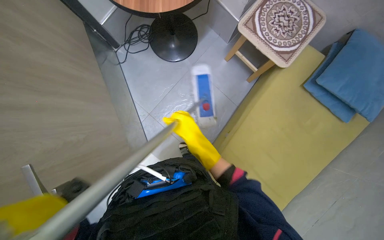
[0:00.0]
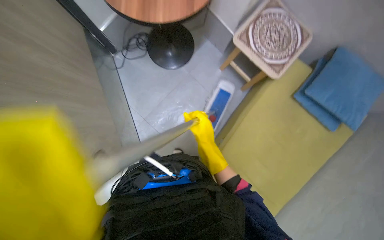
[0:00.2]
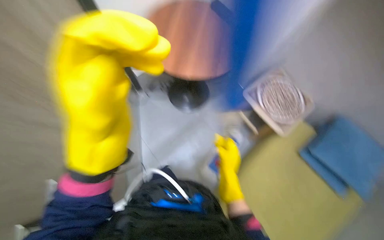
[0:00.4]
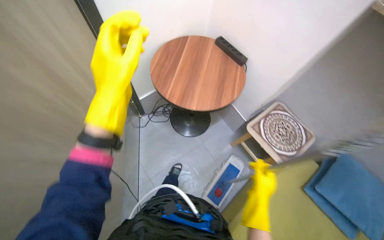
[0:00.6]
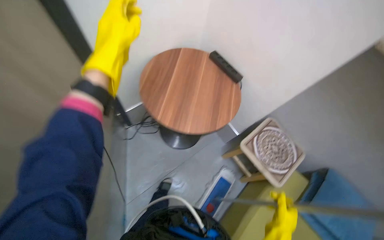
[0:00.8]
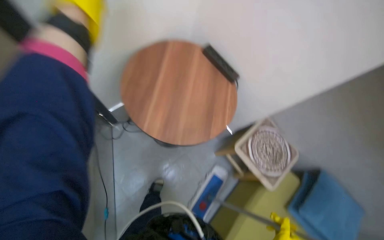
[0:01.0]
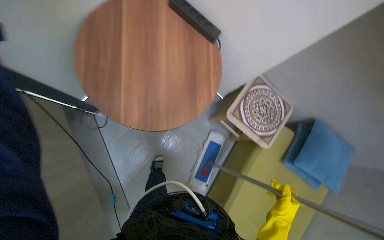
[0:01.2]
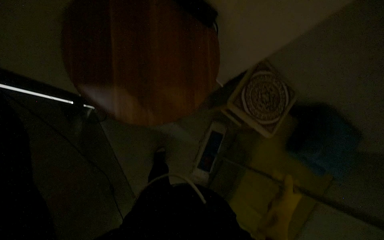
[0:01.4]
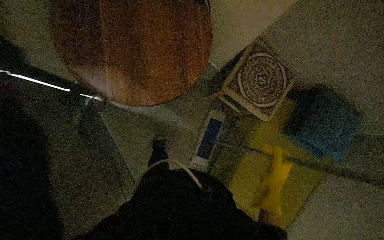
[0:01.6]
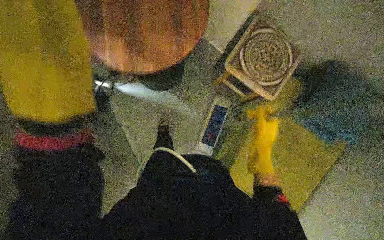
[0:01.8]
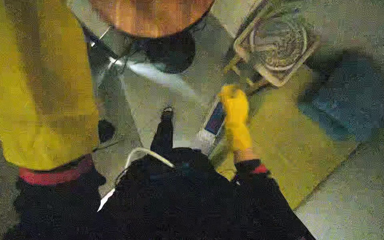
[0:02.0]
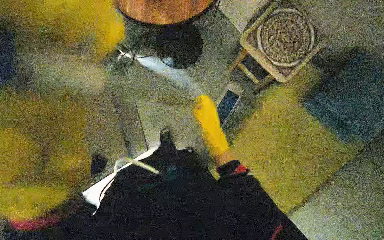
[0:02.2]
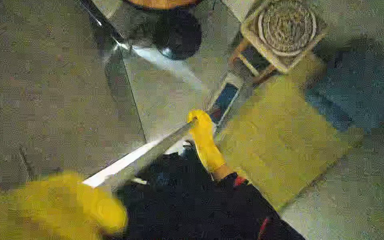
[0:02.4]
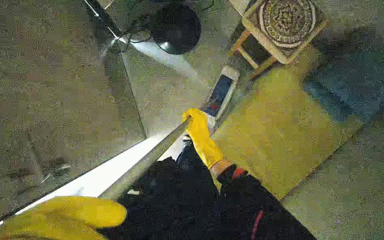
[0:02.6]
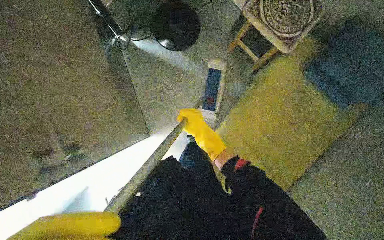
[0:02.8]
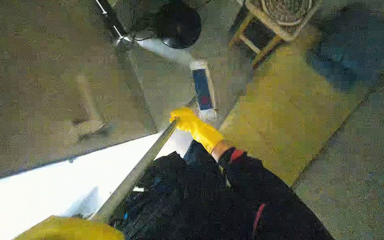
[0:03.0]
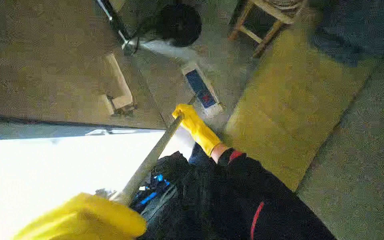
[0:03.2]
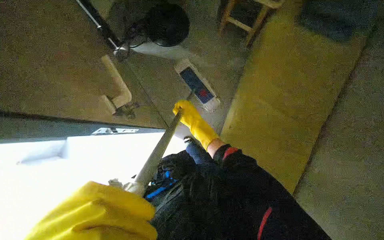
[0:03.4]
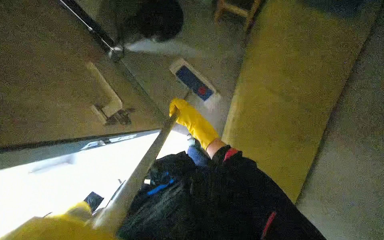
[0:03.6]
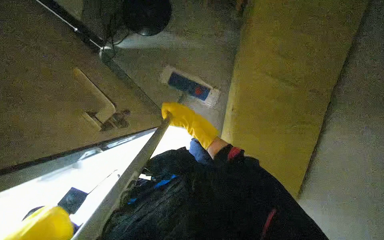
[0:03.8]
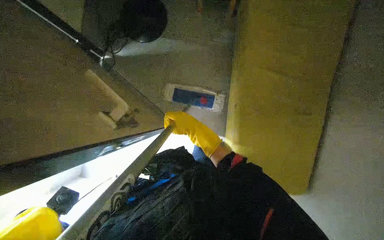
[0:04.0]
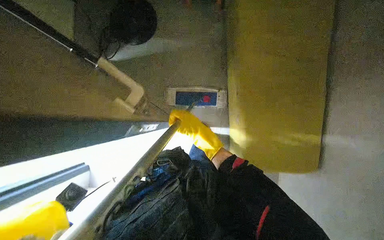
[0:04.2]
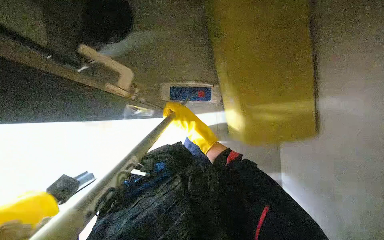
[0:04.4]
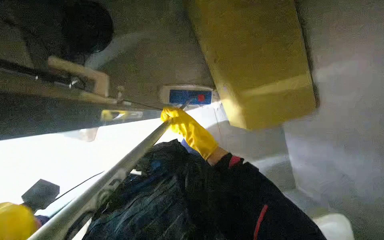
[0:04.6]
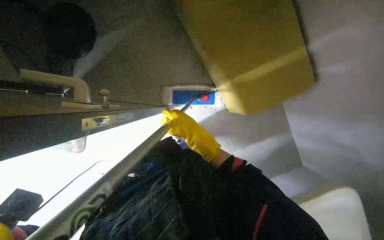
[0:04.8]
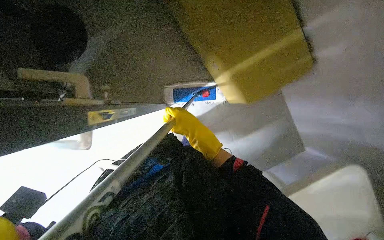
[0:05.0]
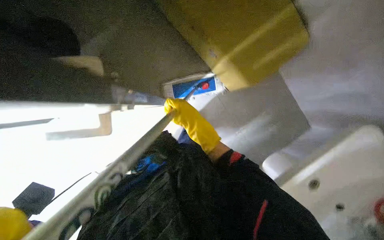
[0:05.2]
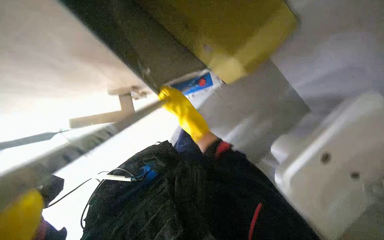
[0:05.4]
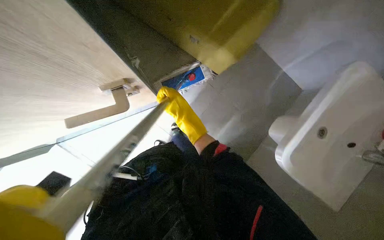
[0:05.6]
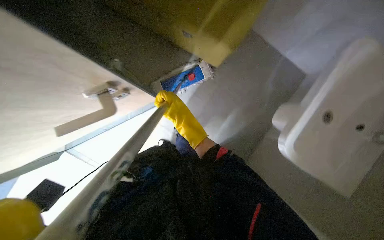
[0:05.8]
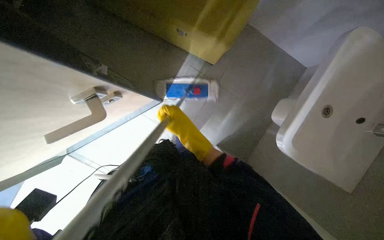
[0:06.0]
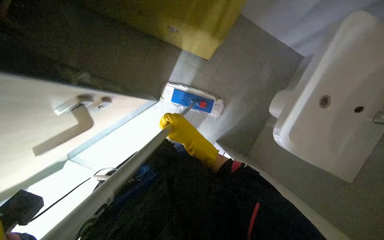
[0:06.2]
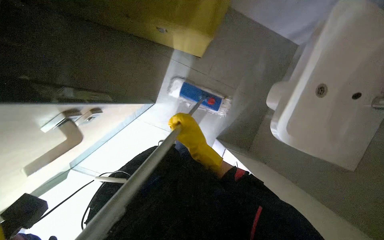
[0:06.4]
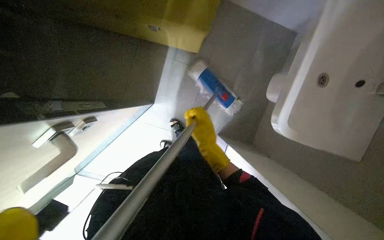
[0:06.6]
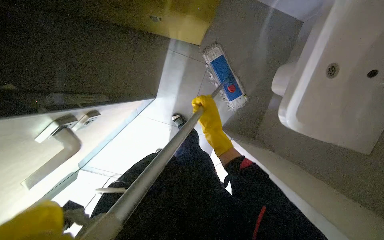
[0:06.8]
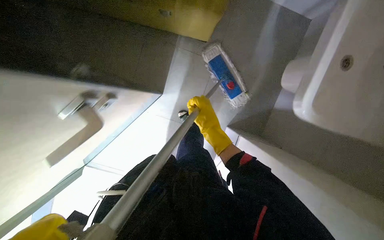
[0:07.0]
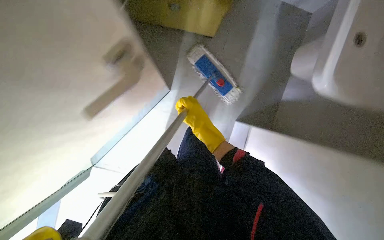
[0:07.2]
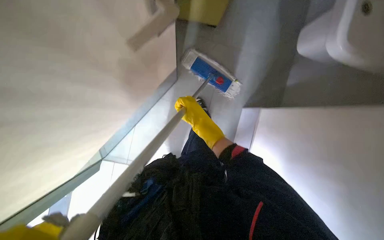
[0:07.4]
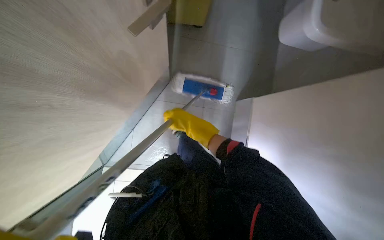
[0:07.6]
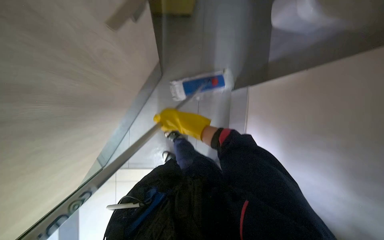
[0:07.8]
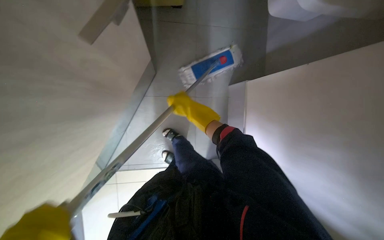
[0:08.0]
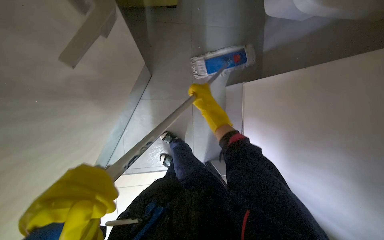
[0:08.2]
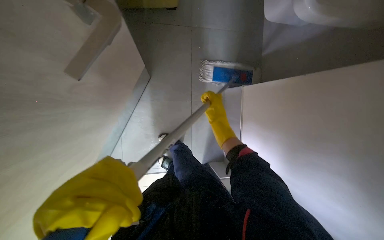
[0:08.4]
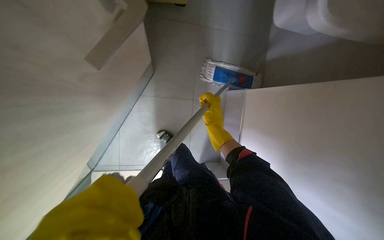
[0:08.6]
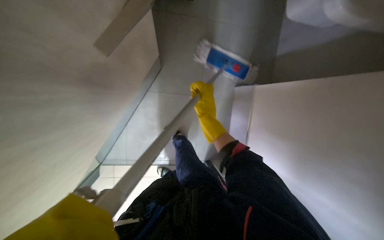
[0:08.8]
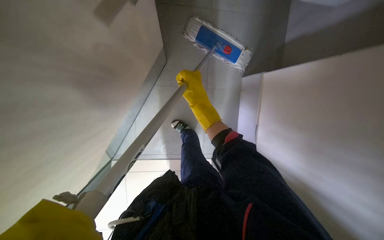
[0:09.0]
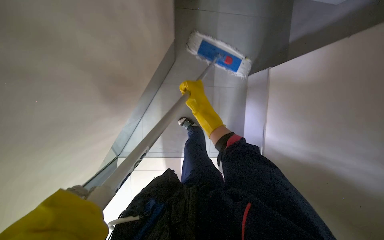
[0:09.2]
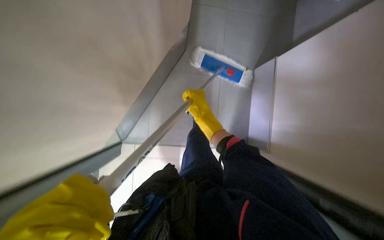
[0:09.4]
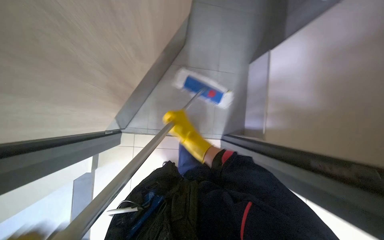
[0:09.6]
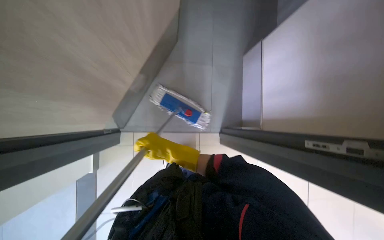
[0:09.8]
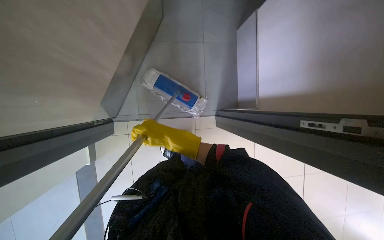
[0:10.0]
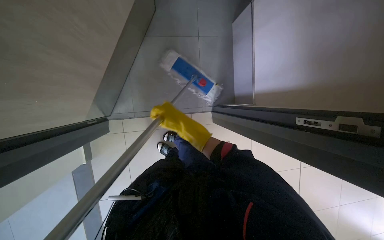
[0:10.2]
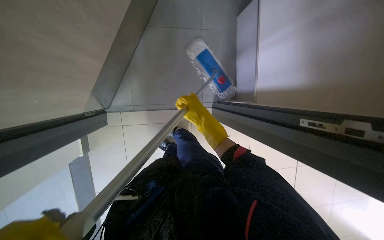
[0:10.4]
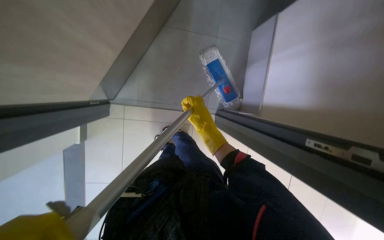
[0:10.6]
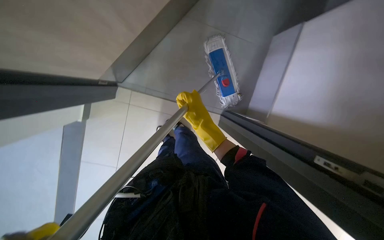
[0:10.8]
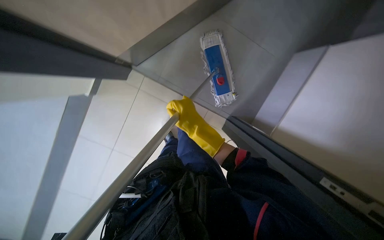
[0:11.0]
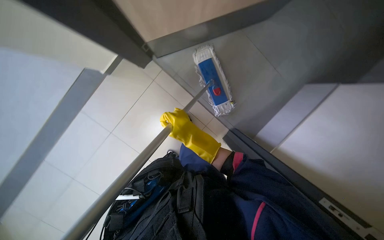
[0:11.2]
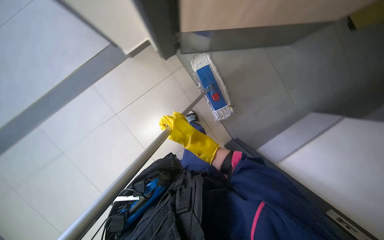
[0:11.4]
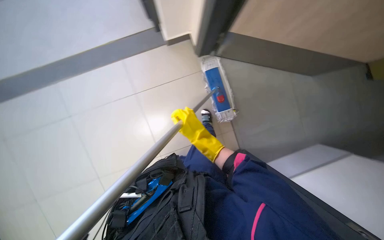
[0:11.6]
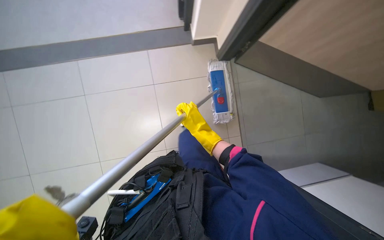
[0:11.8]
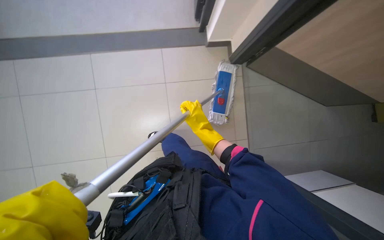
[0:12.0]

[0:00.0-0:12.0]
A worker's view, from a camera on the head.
Job: mopping floor.
The whole recording: Mopping floor. The worker mops the floor with a flat mop.
0:01.6 to 0:03.0: The camera is carried about 50 cm.
0:03.0 to 0:04.4: Everything in view rotates some 25 degrees counterclockwise.
0:04.4 to 0:06.0: The scene rotates counterclockwise by approximately 30 degrees.
0:07.6 to 0:09.0: The right hand moves up the picture, about 10 cm.
0:09.0 to 0:10.4: The right hand heads down the picture, covering about 10 cm.
0:10.4 to 0:12.0: Everything in view rotates roughly 40 degrees clockwise.

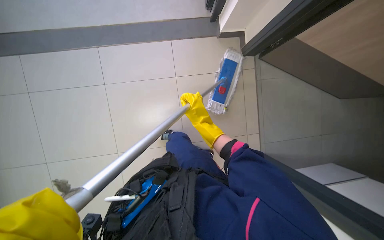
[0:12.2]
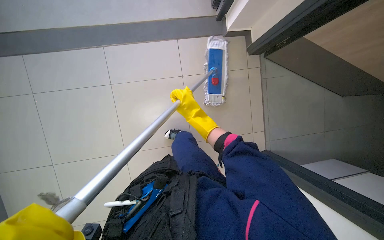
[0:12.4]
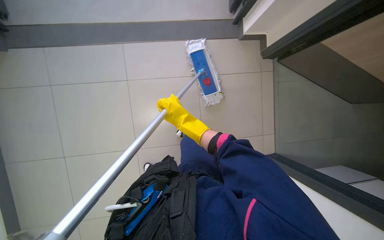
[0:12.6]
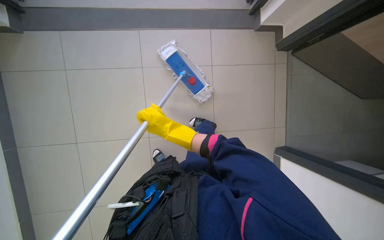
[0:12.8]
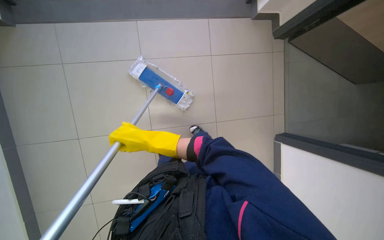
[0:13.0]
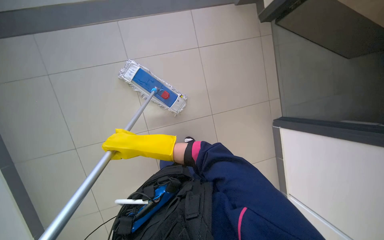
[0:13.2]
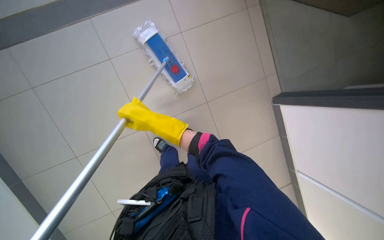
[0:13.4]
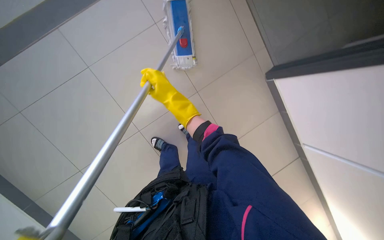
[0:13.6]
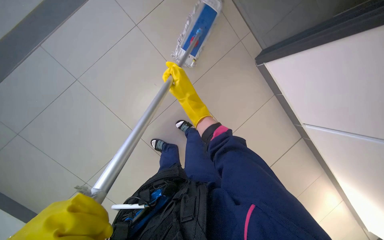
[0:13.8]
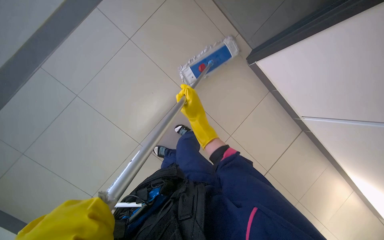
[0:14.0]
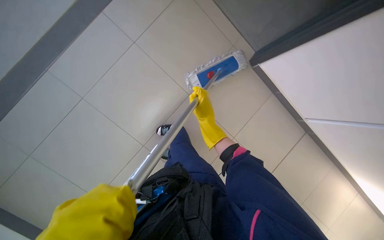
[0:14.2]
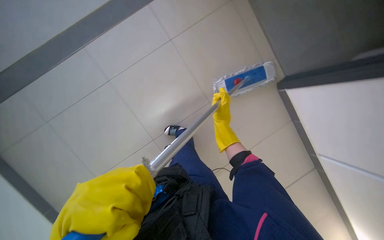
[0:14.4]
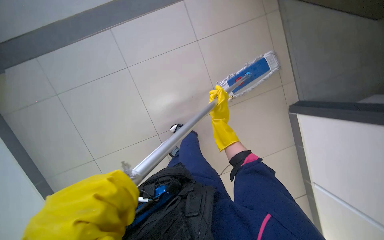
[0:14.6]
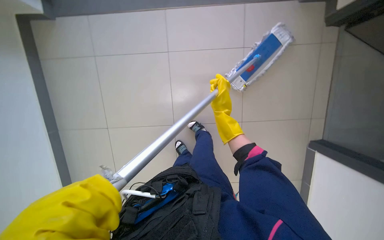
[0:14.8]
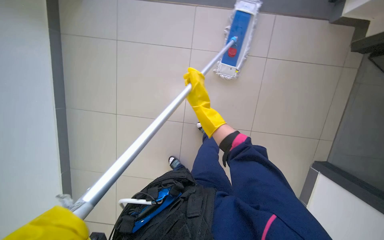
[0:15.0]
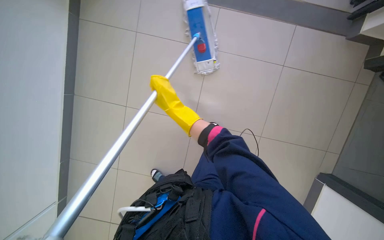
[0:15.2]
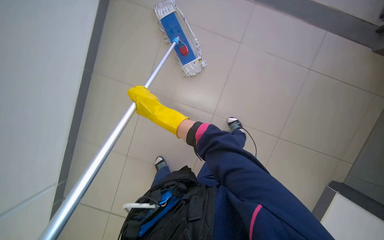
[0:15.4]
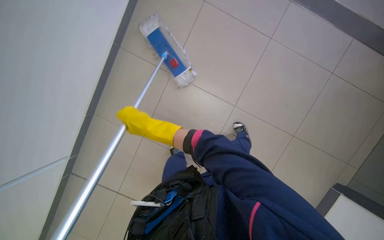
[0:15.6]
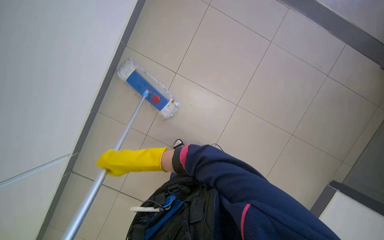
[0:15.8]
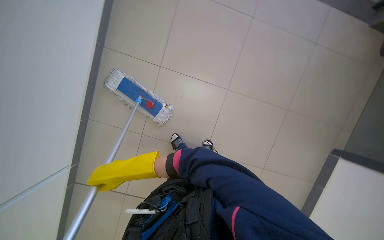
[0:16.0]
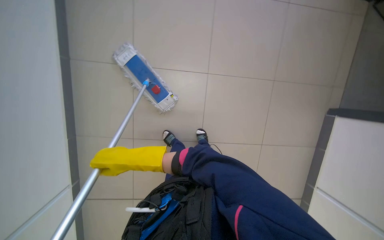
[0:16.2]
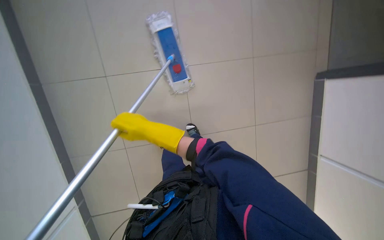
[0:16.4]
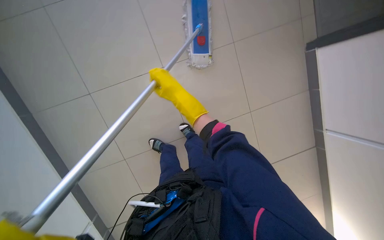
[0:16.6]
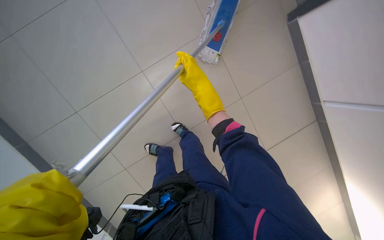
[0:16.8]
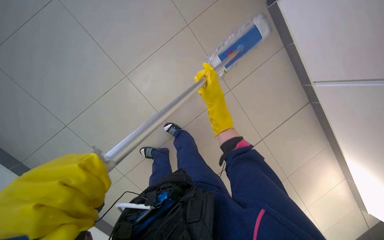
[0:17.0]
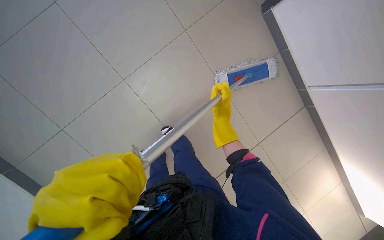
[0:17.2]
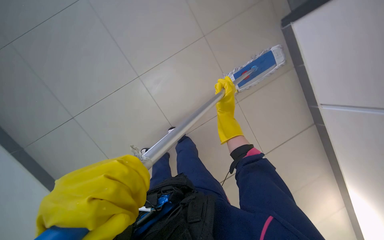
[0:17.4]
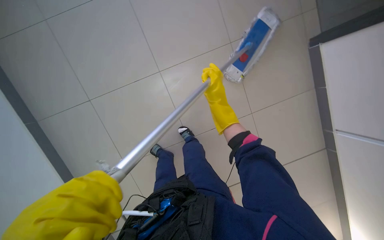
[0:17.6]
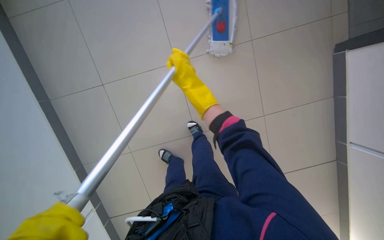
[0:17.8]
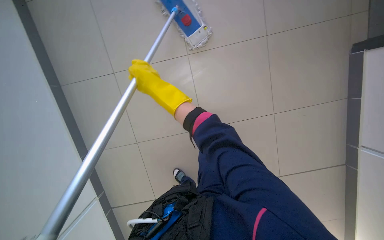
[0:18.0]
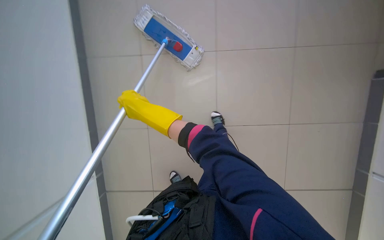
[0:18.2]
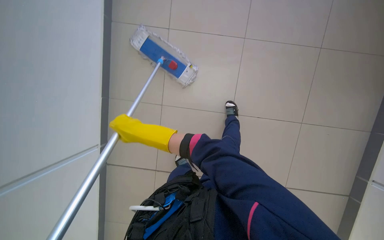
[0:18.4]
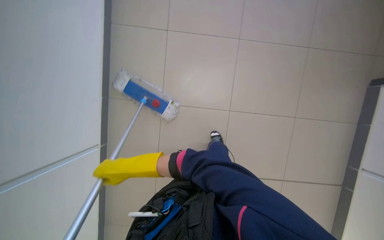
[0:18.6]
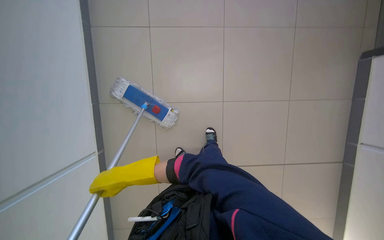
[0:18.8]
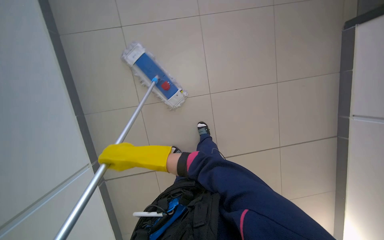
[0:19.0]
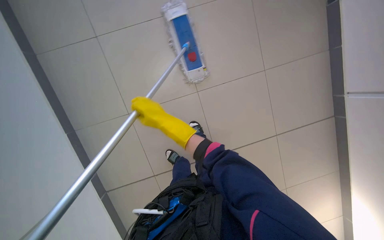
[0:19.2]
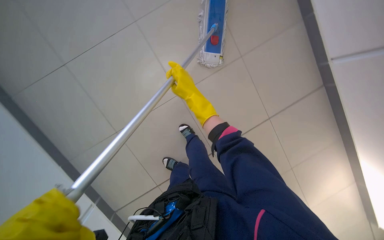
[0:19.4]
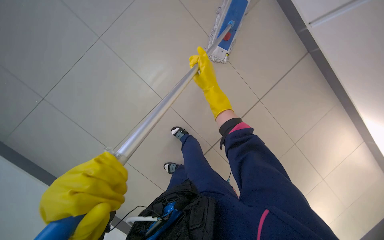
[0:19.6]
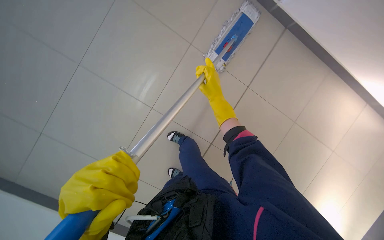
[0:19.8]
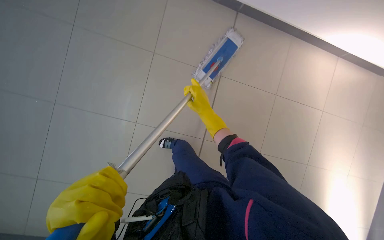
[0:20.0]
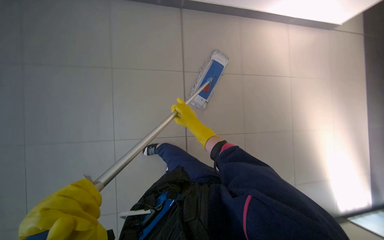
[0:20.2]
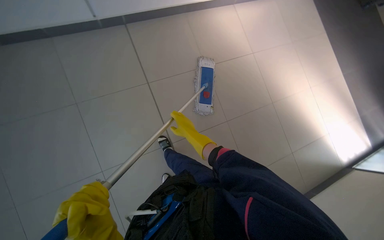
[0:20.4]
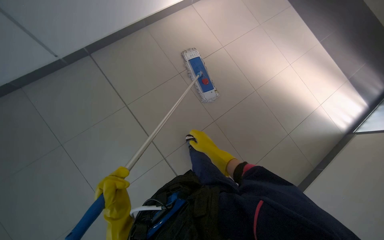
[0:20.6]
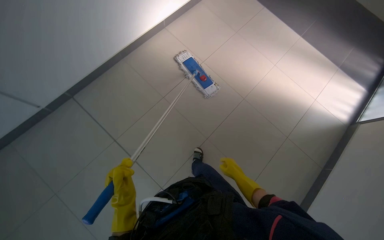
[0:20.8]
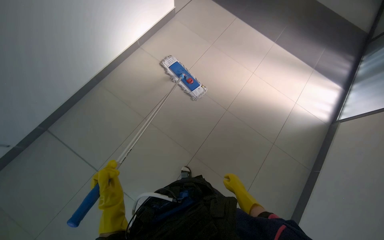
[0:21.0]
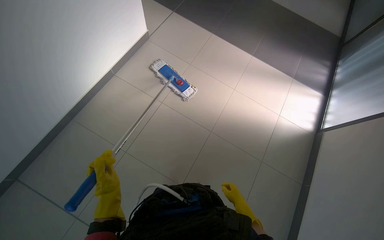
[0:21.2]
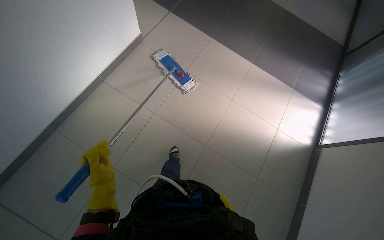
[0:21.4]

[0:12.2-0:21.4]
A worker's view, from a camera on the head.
Job: mopping floor.
The whole recording: Mopping floor. The worker mops the floor with a flat mop.
0:13.8 to 0:15.2: The right hand moves to the left, about 10 cm.
0:15.2 to 0:16.8: The right hand moves up the picture, approximately 10 cm, and moves some 15 cm to the left and comes back.
0:16.8 to 0:18.4: The view pans to the left by some 15 degrees. Everything in view rotates approximately 25 degrees counterclockwise.
0:18.4 to 0:19.8: The right hand heads to the right, covering roughly 10 cm.
